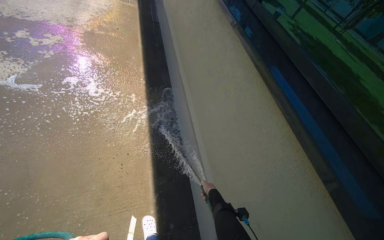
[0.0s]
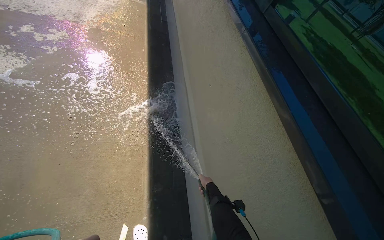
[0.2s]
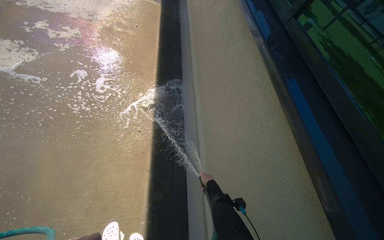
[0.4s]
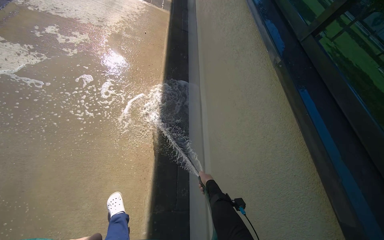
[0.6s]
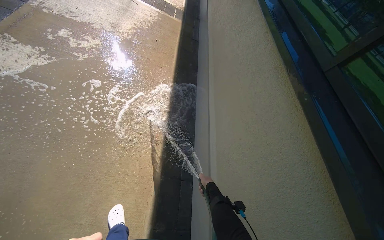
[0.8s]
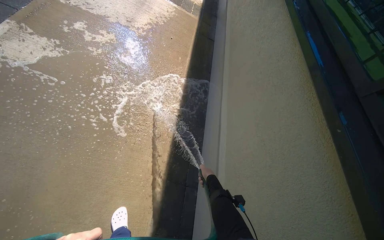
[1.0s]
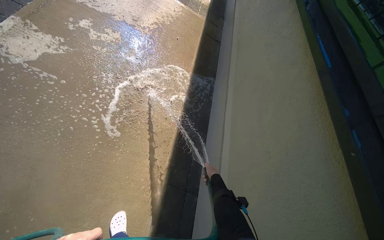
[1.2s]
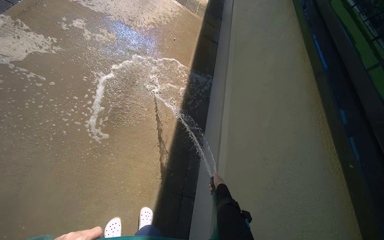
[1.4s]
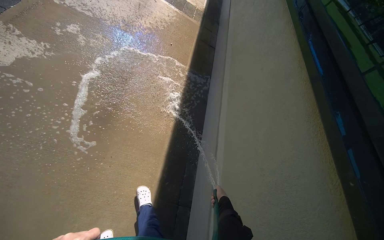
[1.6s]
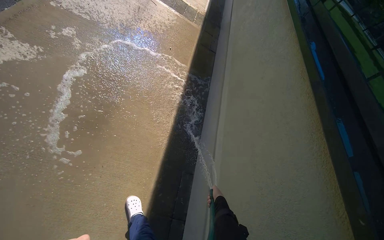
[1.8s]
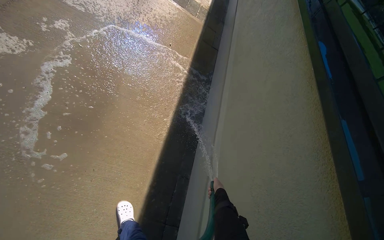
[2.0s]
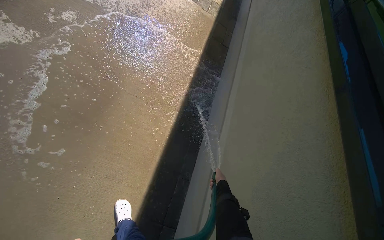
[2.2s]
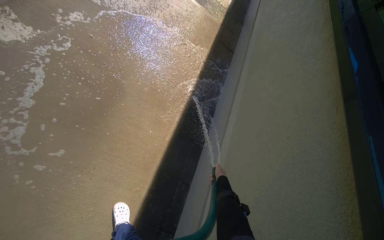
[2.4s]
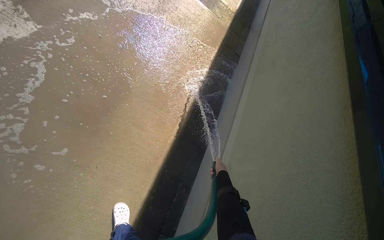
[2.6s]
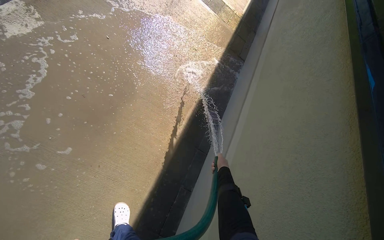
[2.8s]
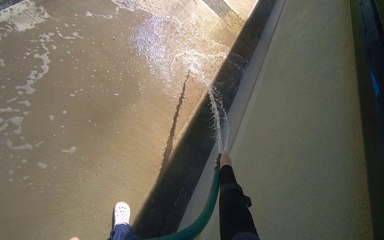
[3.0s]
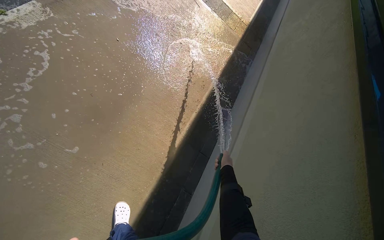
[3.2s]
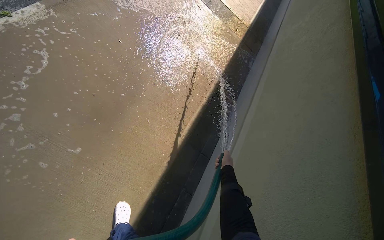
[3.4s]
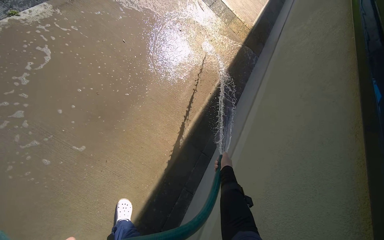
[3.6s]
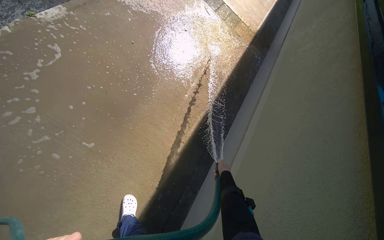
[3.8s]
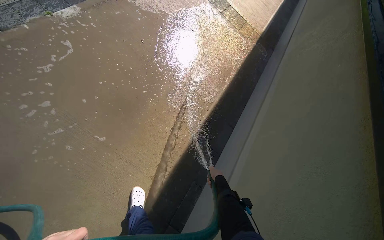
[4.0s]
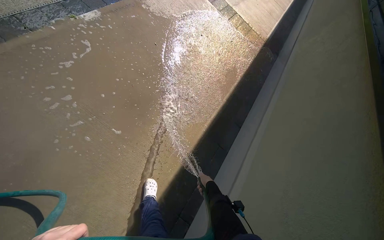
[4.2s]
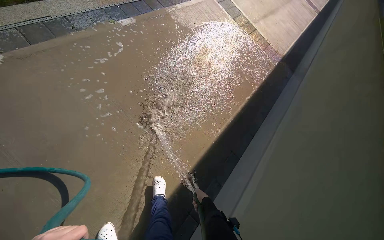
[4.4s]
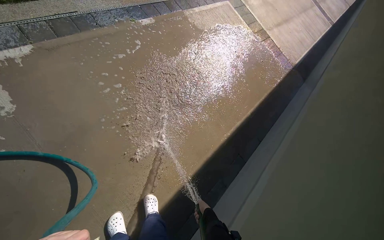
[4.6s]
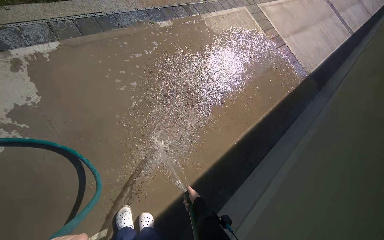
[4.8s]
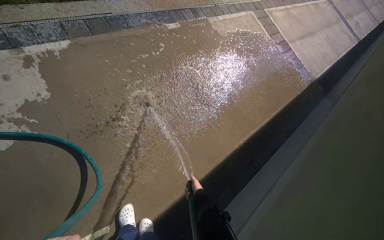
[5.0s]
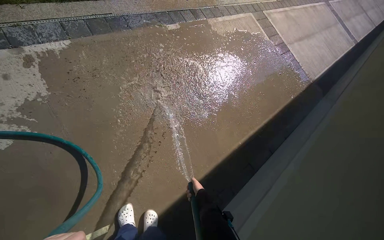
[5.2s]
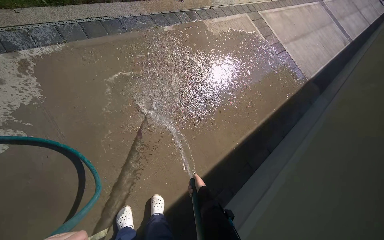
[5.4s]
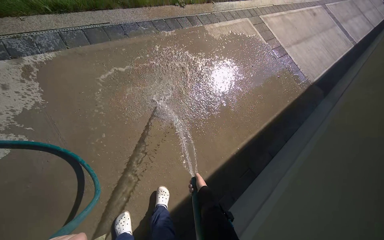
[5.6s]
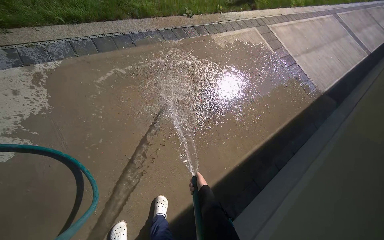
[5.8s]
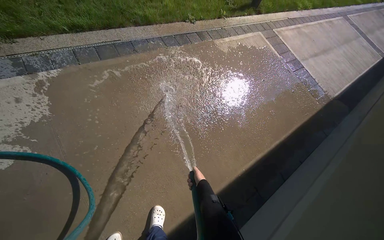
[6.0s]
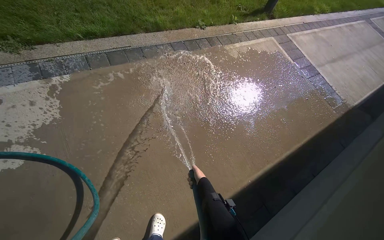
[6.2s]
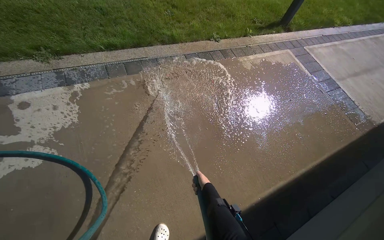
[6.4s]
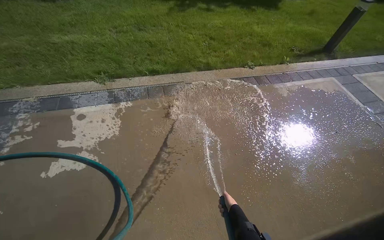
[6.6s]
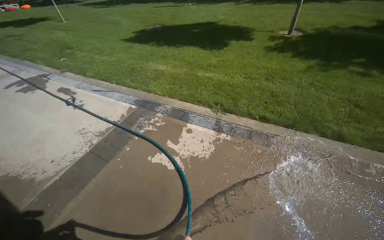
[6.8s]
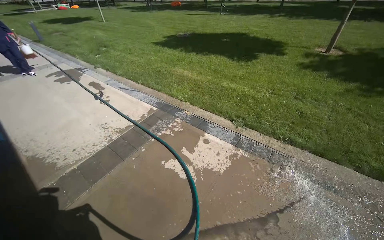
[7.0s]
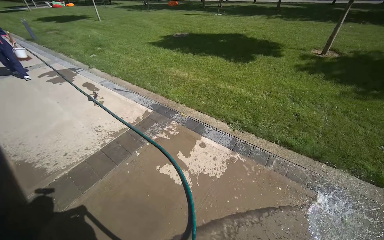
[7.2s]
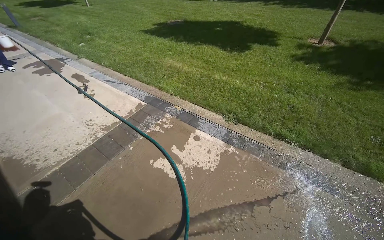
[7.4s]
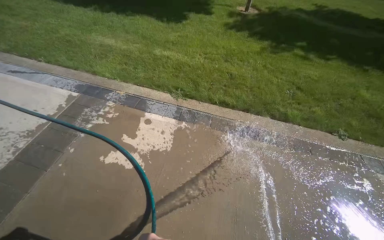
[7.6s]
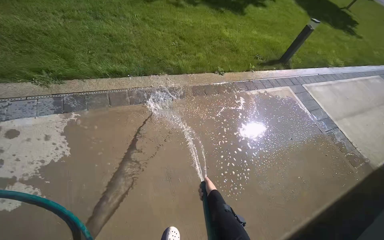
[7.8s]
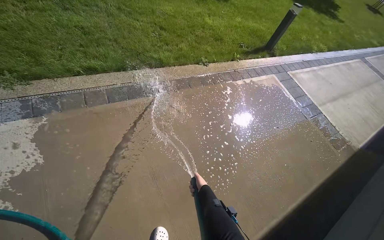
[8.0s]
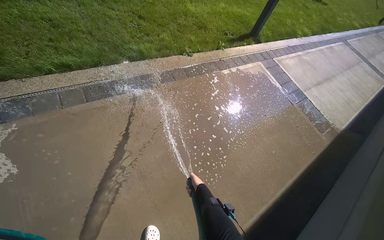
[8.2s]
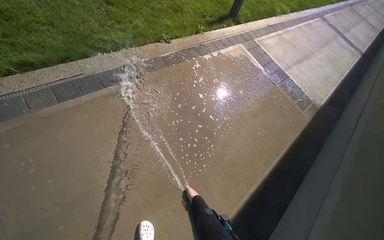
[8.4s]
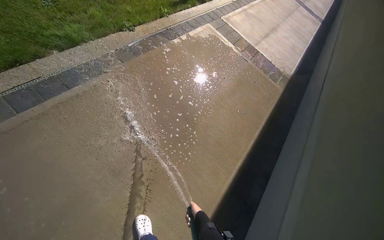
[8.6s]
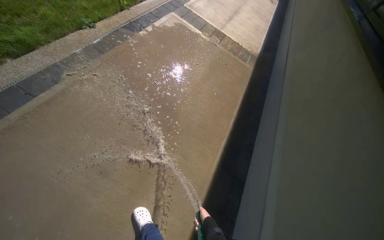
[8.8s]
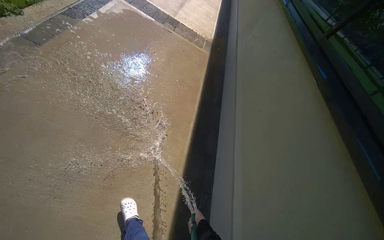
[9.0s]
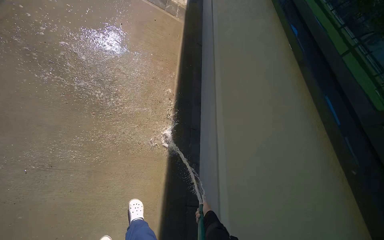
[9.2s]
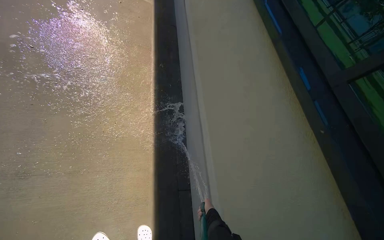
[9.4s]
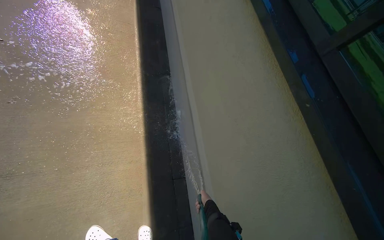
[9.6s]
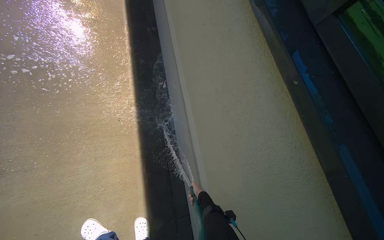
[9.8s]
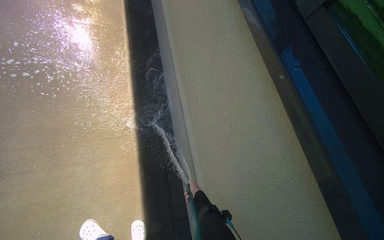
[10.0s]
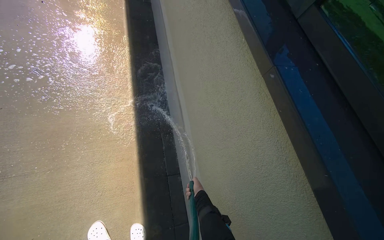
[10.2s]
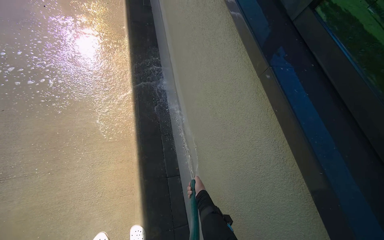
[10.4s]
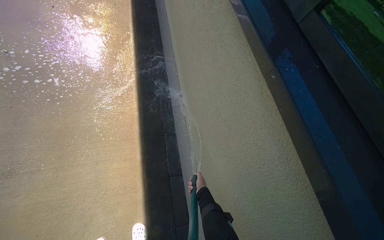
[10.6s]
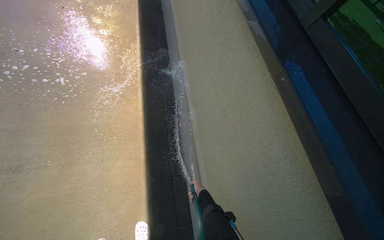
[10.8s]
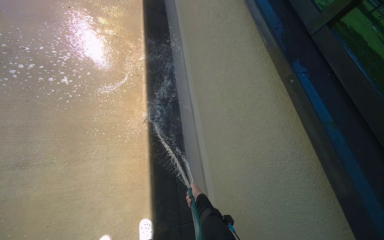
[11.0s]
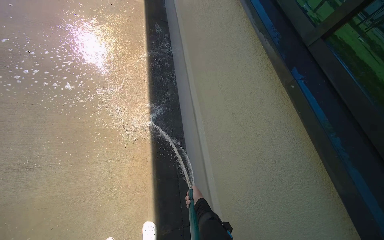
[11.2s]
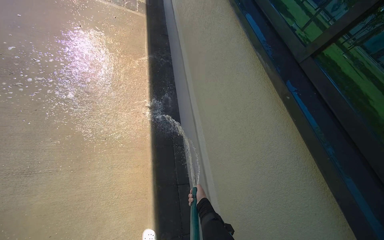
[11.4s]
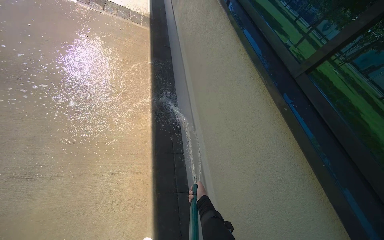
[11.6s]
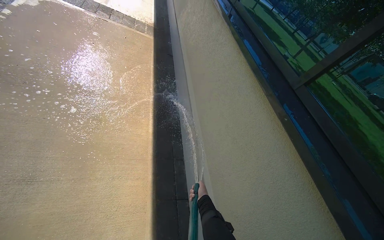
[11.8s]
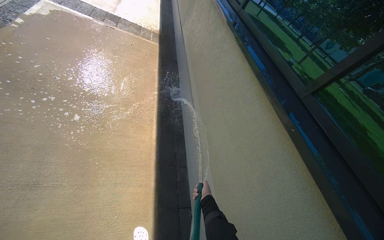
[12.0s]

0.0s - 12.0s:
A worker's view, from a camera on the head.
Job: sweeping floor.
The whole recording: Rinsing Windows and Concrete Ground. The worker rinses the windows and the concrete ground next to the building with a water hose.
0.0s - 1.6s: The head travels approximately 60 cm.
1.6s - 3.0s: The head travels some 40 cm.
3.0s - 4.4s: The head travels roughly 50 cm.
4.4s - 6.0s: The right hand goes some 20 cm up the picture.
6.0s - 7.6s: The wearer's head swings about 50 degrees to the left. The view tips upward by approximately 15 degrees.
7.6s - 9.0s: The wearer's head swings roughly 90 degrees to the right. The wearer looks roughly 30 degrees further downward.
9.0s - 10.4s: The head travels approximately 50 cm. The camera pitches downward, by roughly 15 degrees.
10.4s - 12.0s: The view tips upward by approximately 15 degrees.

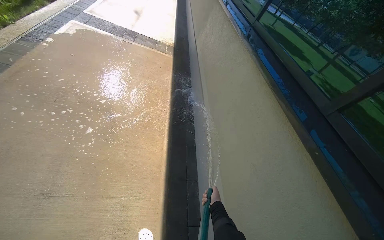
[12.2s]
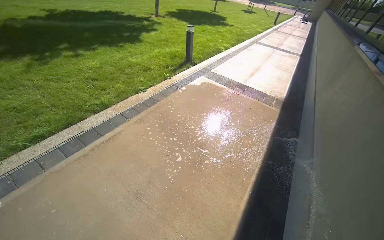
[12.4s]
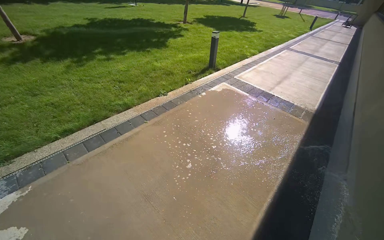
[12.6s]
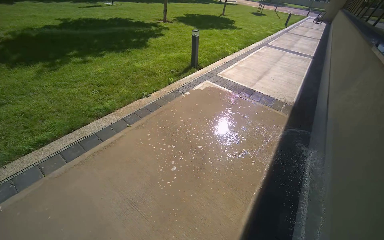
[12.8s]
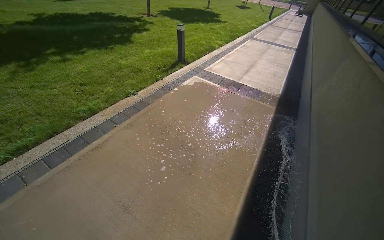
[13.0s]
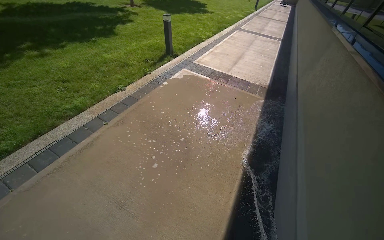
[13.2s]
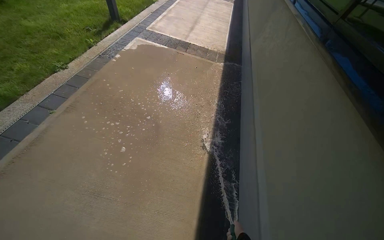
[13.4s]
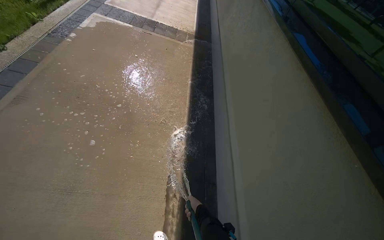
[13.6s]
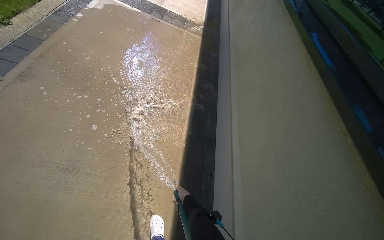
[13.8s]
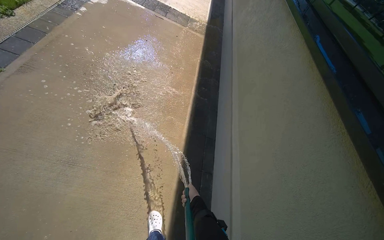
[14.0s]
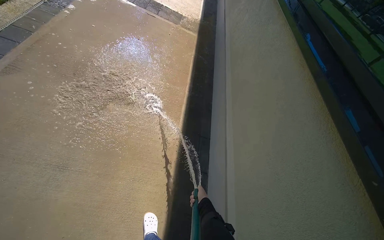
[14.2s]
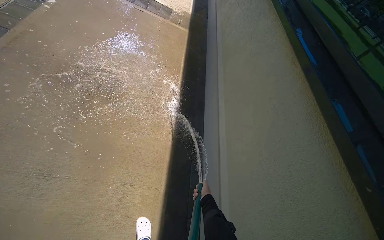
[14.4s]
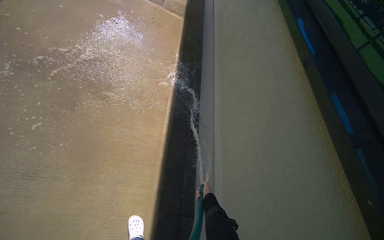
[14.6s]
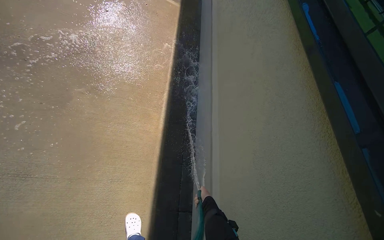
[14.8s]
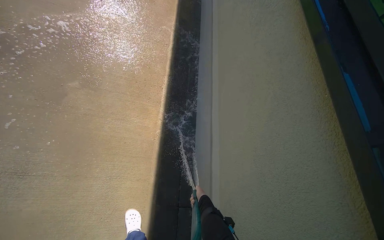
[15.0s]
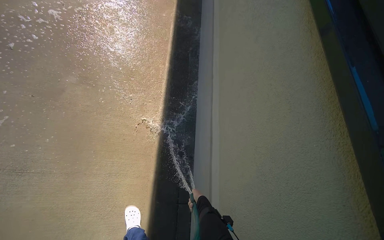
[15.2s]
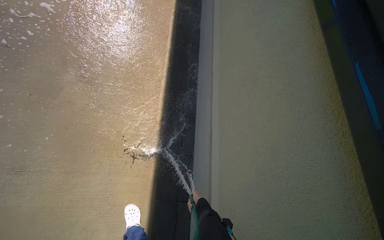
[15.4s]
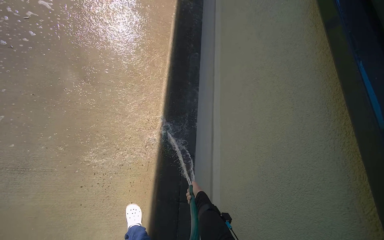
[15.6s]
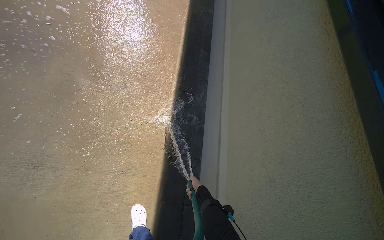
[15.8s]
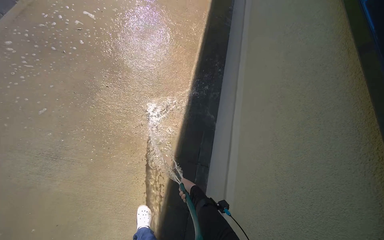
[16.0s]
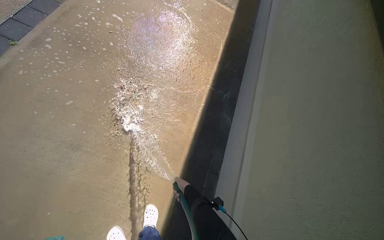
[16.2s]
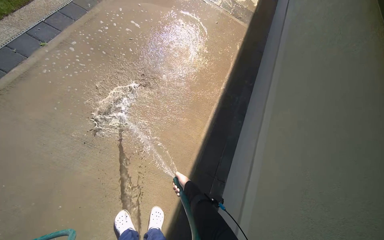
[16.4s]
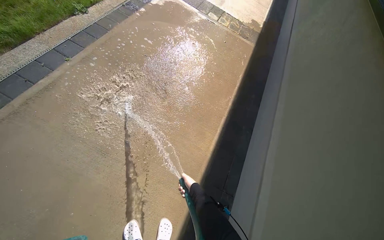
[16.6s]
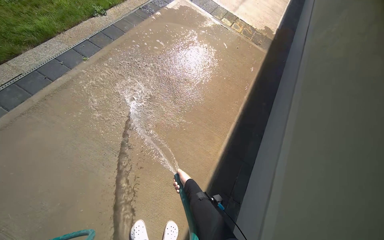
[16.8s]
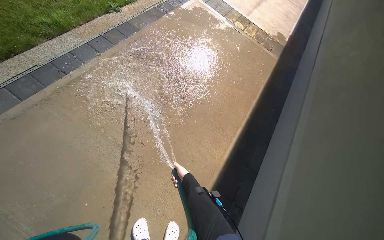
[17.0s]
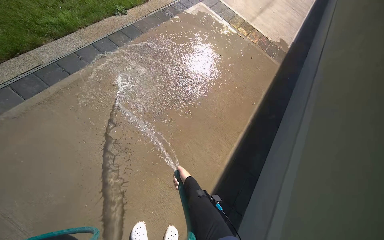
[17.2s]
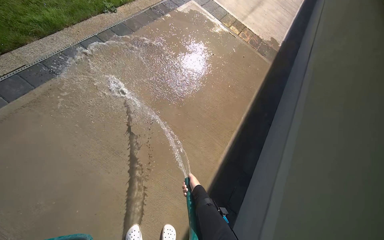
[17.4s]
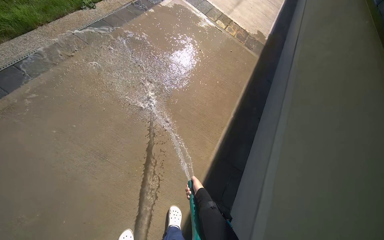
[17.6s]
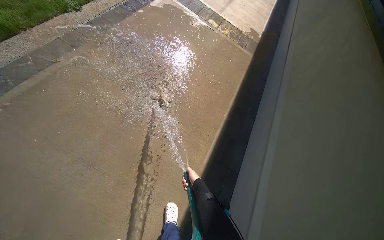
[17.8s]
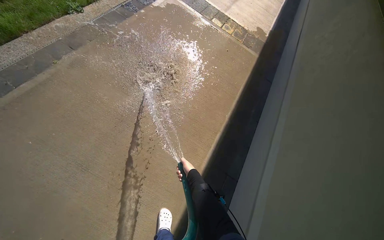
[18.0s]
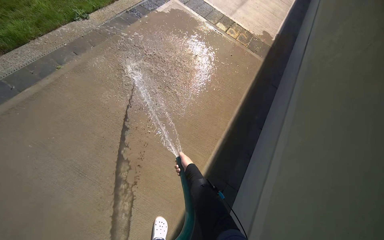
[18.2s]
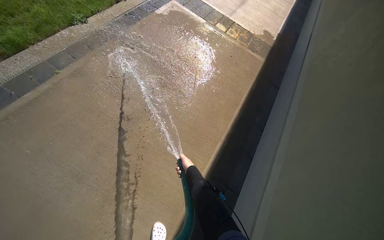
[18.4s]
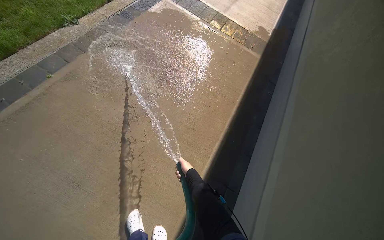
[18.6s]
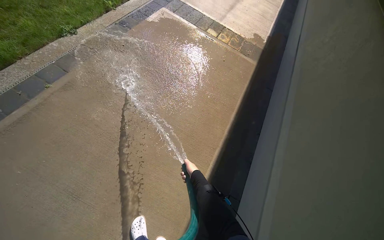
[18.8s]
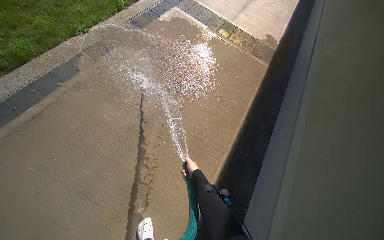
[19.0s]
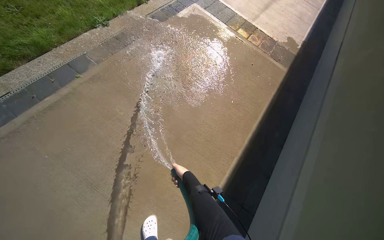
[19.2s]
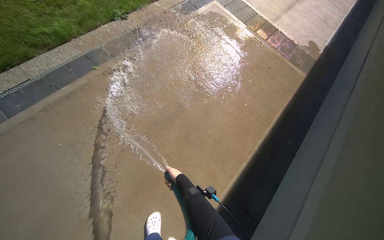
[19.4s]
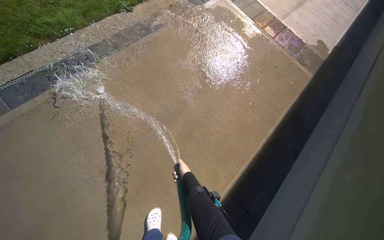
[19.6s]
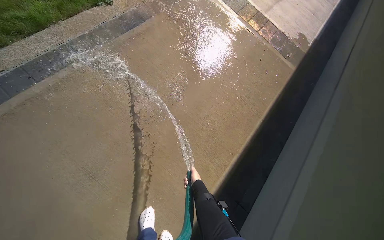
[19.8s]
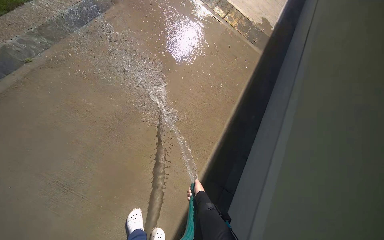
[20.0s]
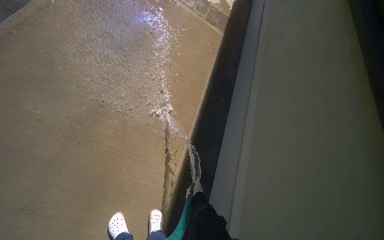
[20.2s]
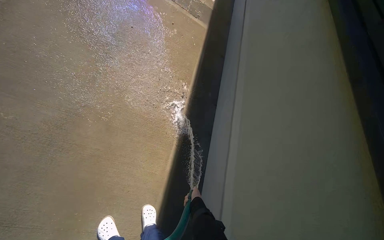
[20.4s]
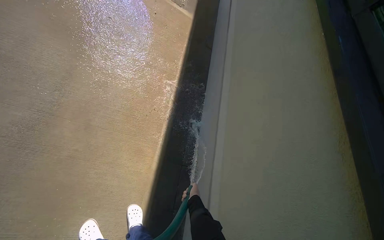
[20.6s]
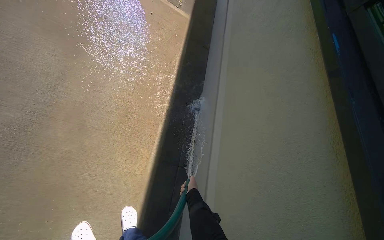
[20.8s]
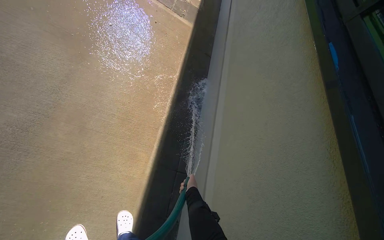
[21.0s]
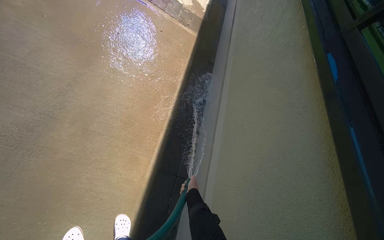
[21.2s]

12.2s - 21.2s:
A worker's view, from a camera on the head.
Job: sweeping floor.
The whole recording: Rinsing Windows and Concrete Ground. The worker rinses the windows and the concrete ground next to the building with a water hose.
13.8s - 15.2s: The view tilts about 20 degrees downward. The right hand shifts about 20 cm to the right.
15.2s - 16.6s: The head turns to the left by roughly 20 degrees. The right hand goes about 15 cm up the picture.
16.6s - 18.2s: The right hand moves up the picture, some 25 cm.
